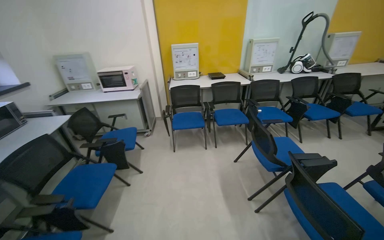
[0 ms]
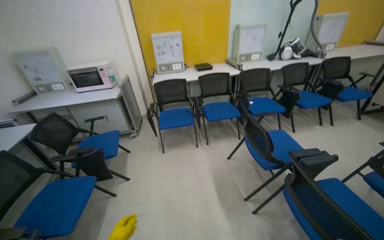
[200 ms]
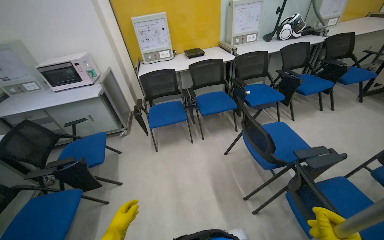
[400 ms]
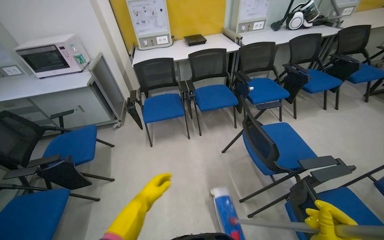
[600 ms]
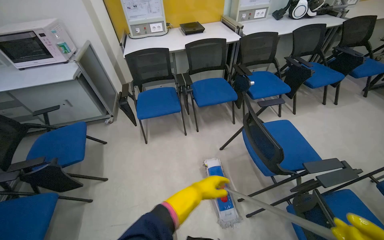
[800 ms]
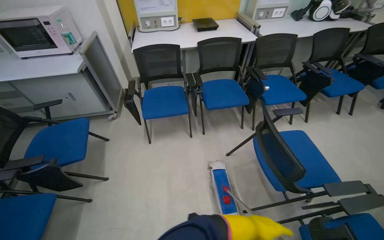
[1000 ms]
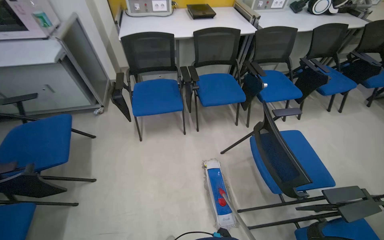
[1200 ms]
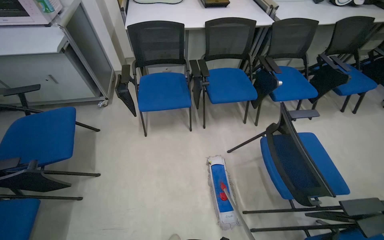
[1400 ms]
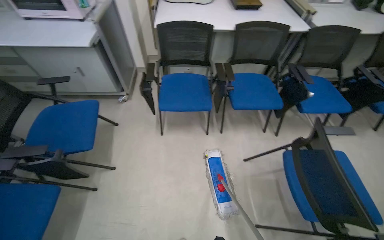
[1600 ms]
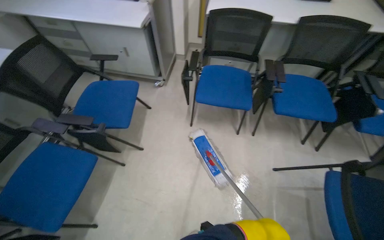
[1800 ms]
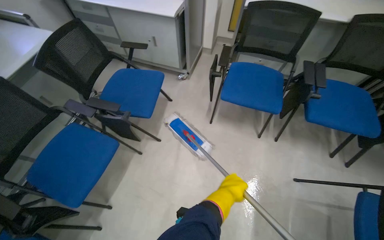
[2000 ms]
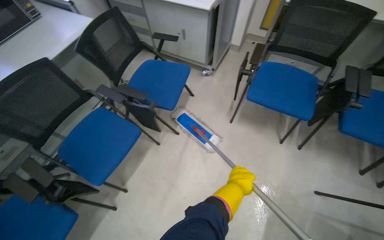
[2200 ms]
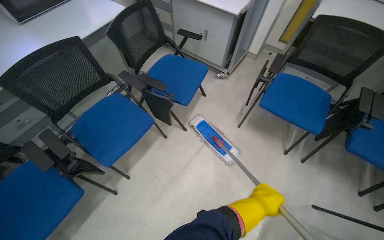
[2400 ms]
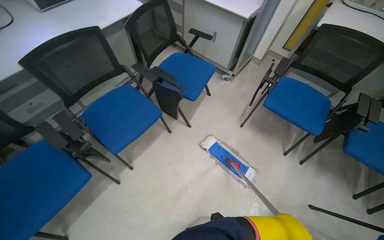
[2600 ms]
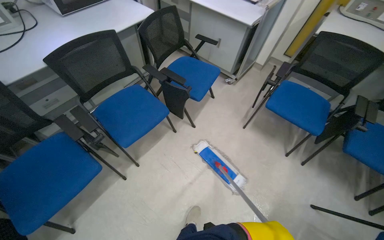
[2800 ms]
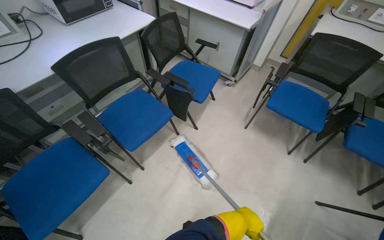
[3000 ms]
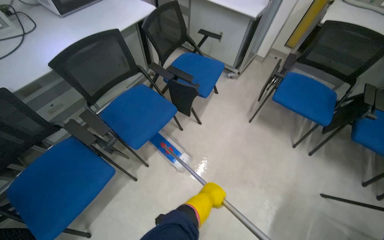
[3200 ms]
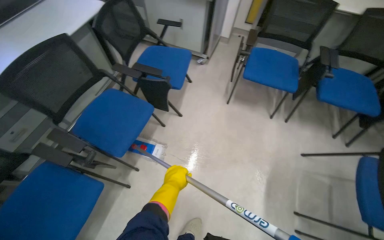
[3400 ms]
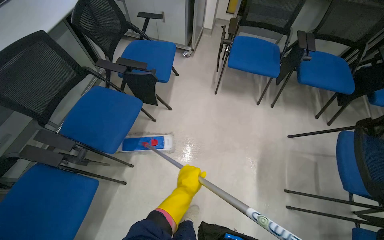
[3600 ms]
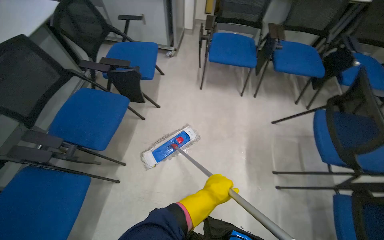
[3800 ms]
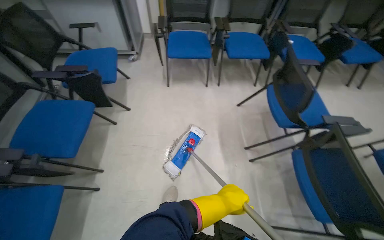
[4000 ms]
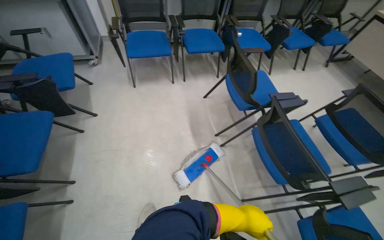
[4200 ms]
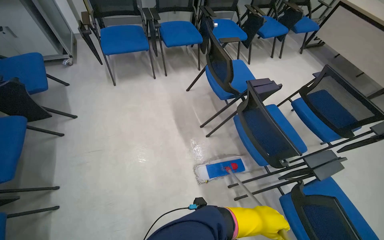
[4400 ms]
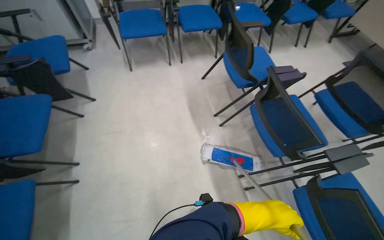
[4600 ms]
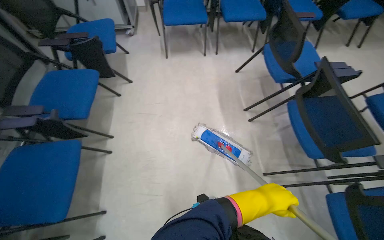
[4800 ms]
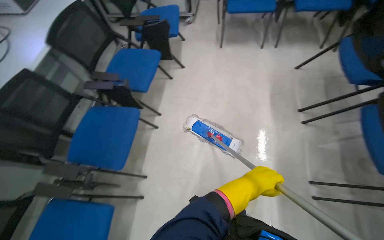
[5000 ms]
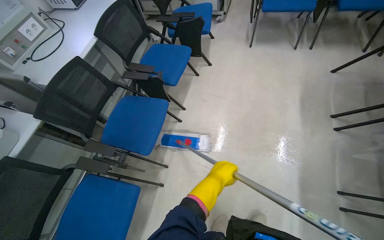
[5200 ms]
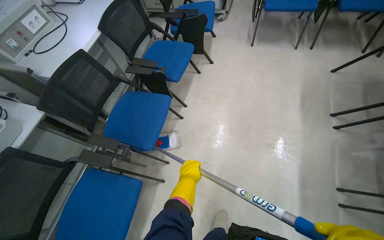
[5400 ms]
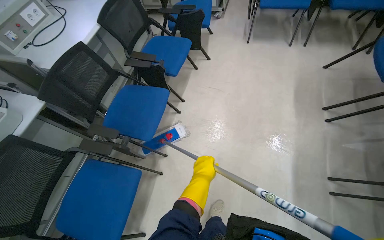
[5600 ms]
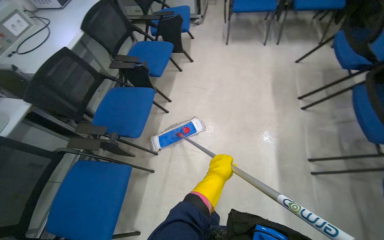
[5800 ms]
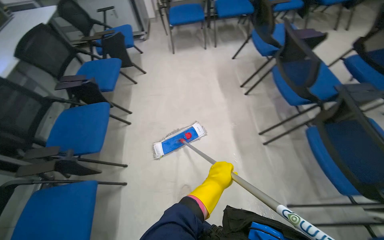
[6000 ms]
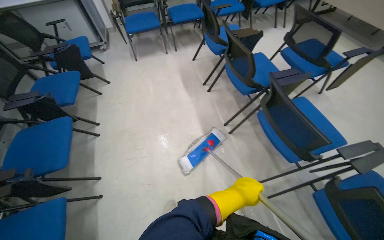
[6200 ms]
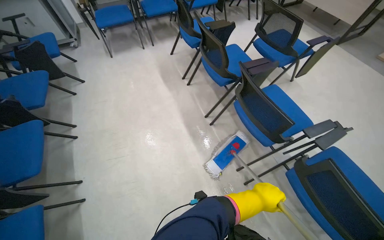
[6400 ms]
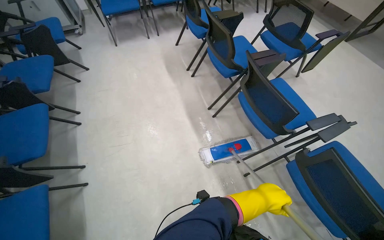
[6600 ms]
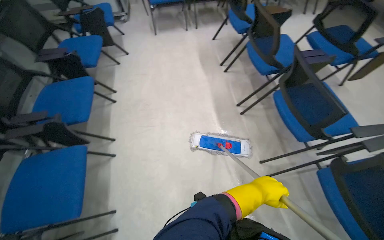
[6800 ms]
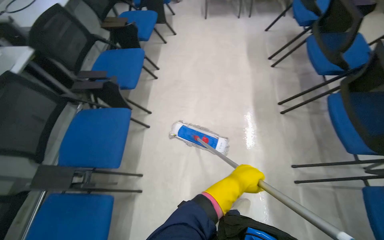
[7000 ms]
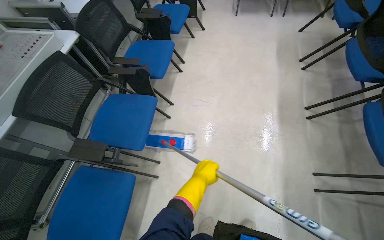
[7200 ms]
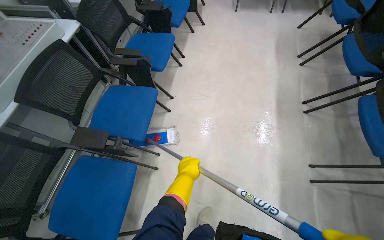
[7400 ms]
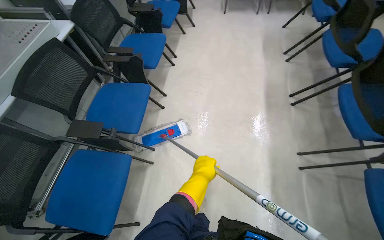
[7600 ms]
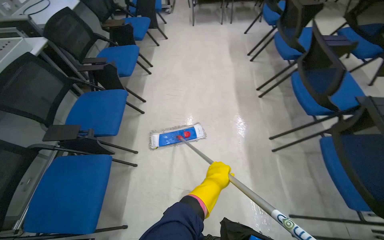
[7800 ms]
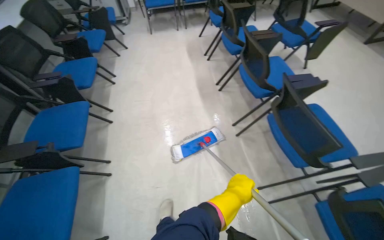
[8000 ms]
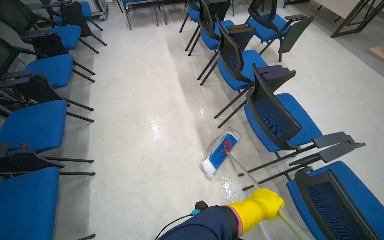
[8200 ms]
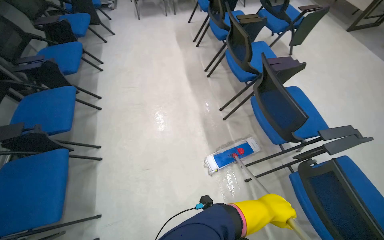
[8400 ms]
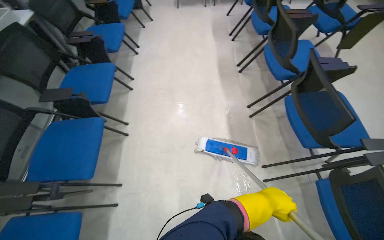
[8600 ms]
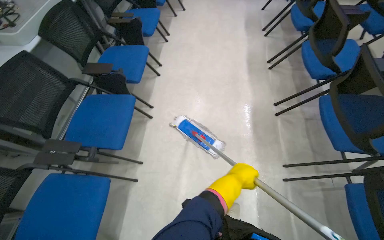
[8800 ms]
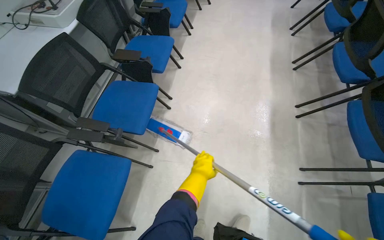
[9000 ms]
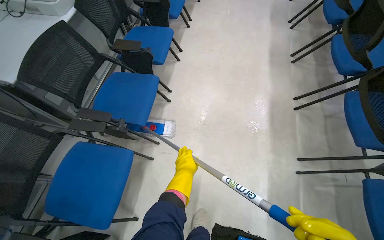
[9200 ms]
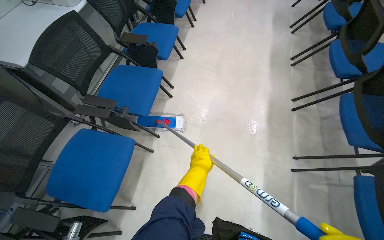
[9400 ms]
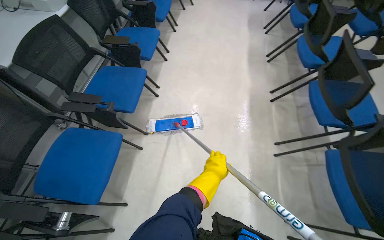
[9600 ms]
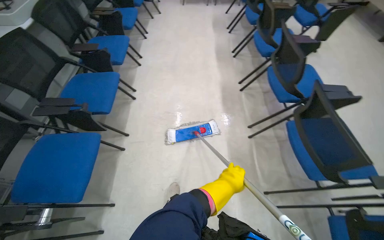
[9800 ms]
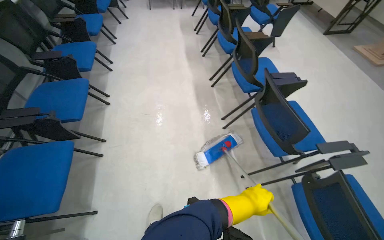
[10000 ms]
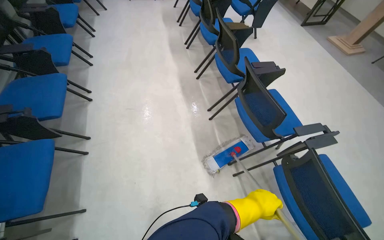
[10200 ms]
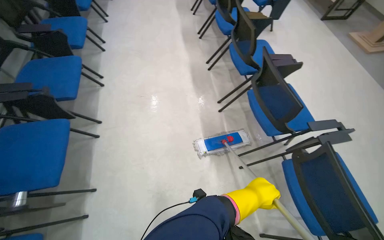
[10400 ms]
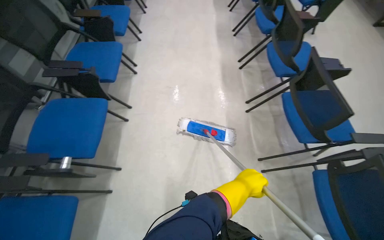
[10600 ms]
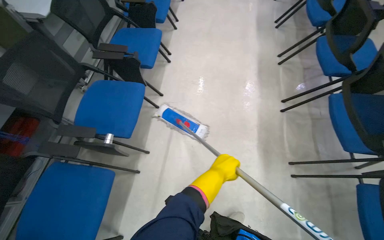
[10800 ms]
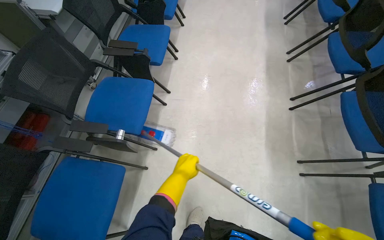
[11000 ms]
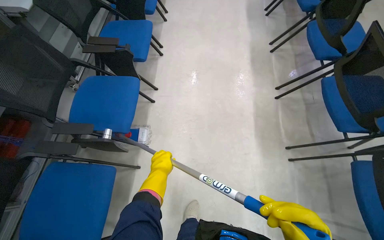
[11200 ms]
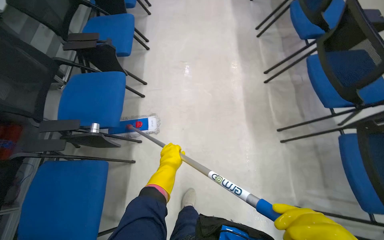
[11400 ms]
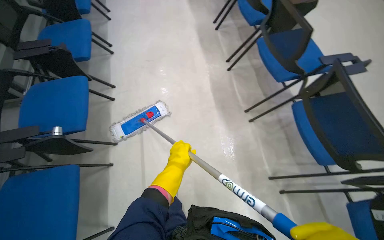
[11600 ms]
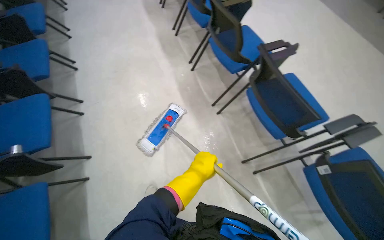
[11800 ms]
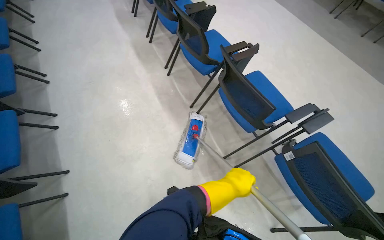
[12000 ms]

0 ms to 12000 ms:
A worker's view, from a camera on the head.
Job: mopping floor.
The whole recording: Mopping room floor. The worker prepares the mop and then mops the floor of the room.
0 ms to 1600 ms: The camera is carried about 1 m. The view tips downward by roughly 25 degrees.
1600 ms to 3000 ms: The camera is carried about 40 cm. The head turns to the left by approximately 40 degrees.
3000 ms to 4400 ms: The head travels about 50 cm. The wearer looks roughly 60 degrees further to the right.
4400 ms to 6000 ms: The wearer moves approximately 60 cm. The view pans to the left by approximately 15 degrees.
6000 ms to 7600 ms: The camera is carried about 60 cm.
7600 ms to 9000 ms: The camera travels some 60 cm.
9000 ms to 10400 ms: The wearer moves roughly 60 cm. The wearer's head swings roughly 25 degrees to the right.
10400 ms to 12000 ms: The wearer moves about 50 cm.

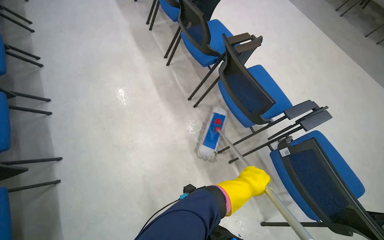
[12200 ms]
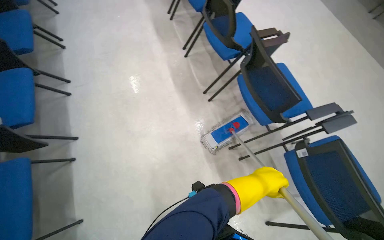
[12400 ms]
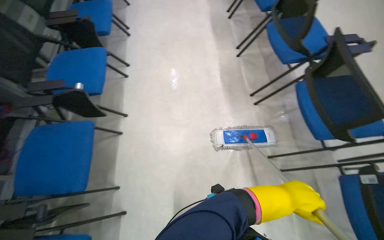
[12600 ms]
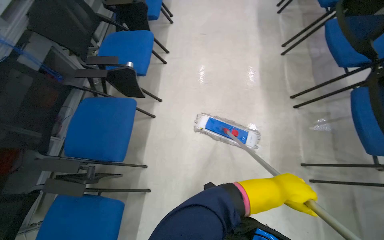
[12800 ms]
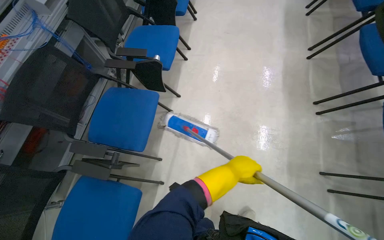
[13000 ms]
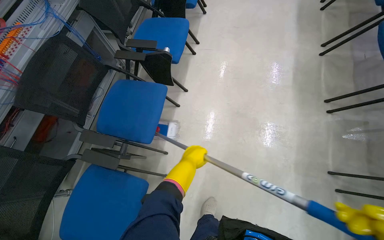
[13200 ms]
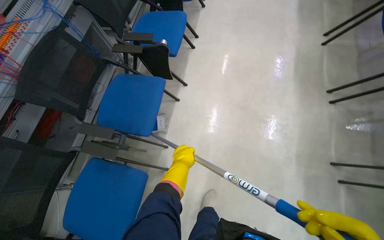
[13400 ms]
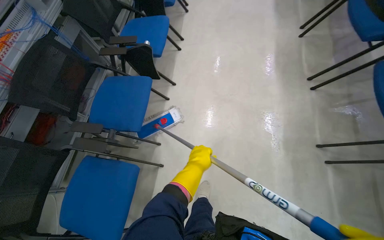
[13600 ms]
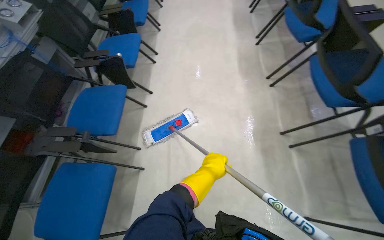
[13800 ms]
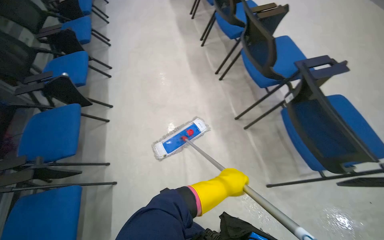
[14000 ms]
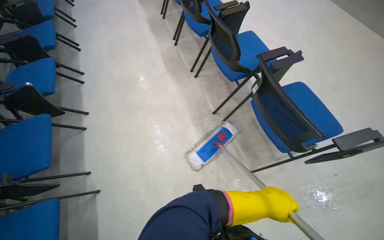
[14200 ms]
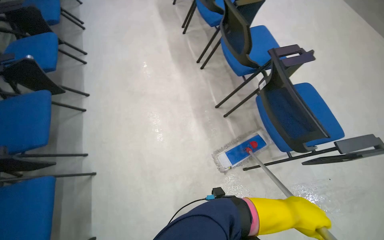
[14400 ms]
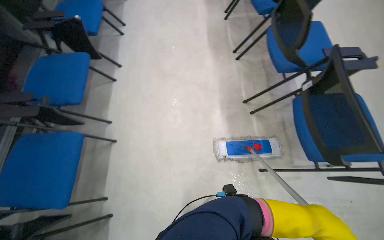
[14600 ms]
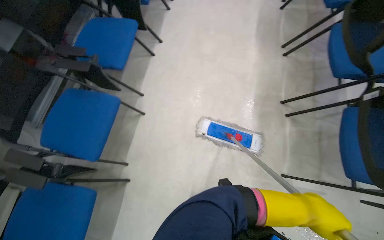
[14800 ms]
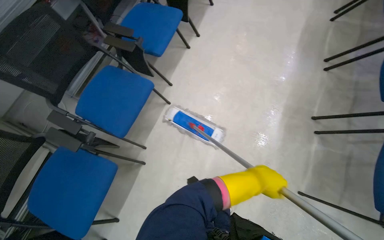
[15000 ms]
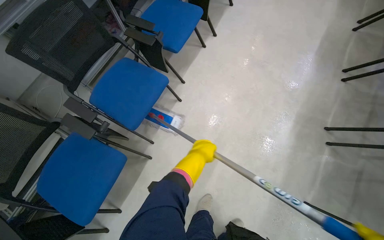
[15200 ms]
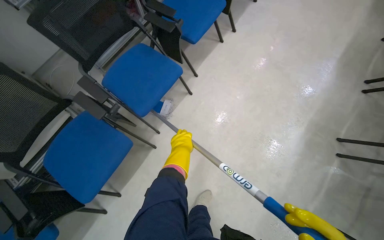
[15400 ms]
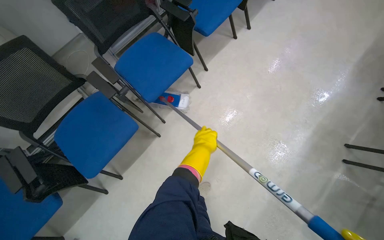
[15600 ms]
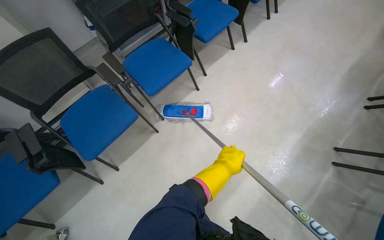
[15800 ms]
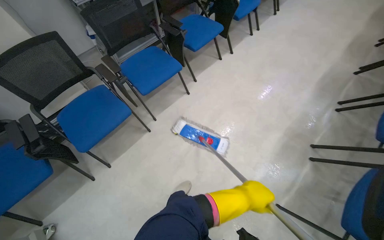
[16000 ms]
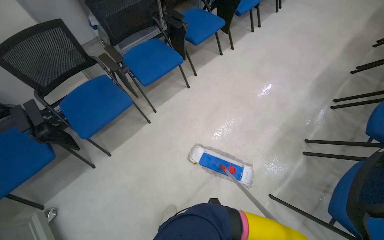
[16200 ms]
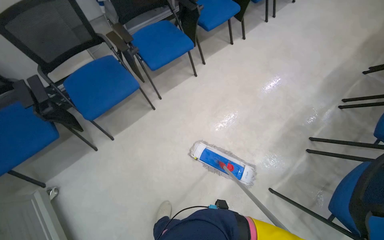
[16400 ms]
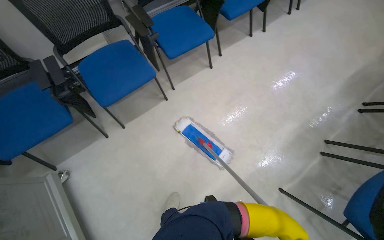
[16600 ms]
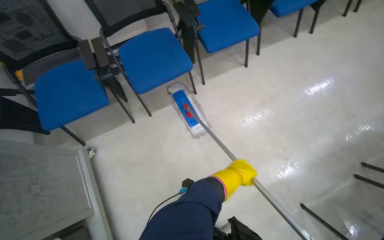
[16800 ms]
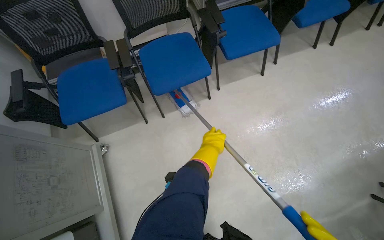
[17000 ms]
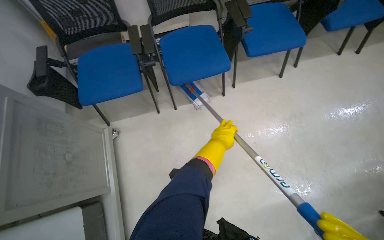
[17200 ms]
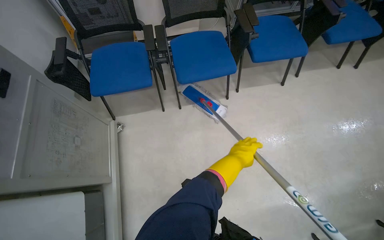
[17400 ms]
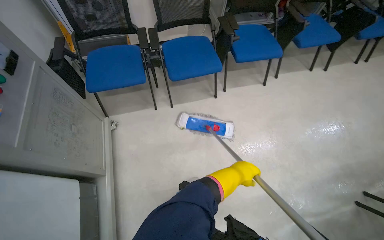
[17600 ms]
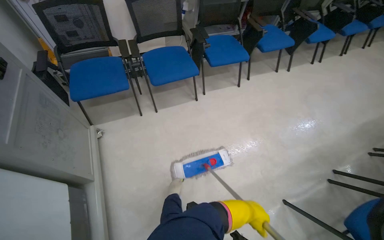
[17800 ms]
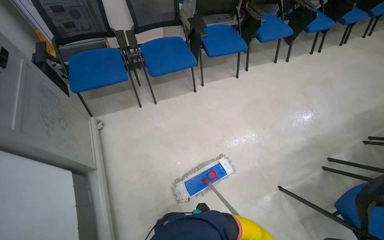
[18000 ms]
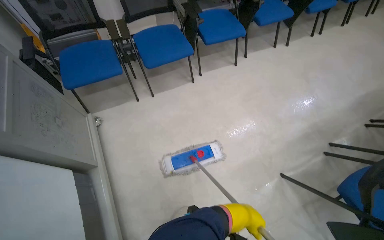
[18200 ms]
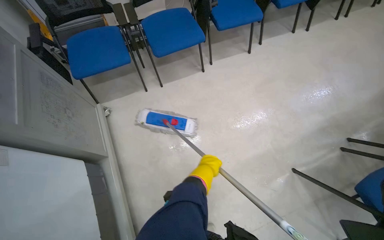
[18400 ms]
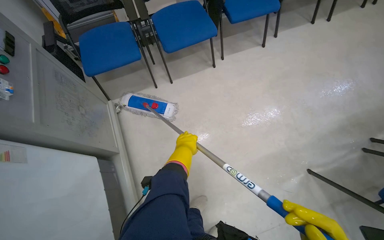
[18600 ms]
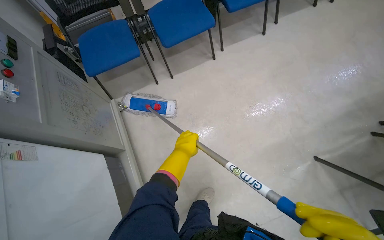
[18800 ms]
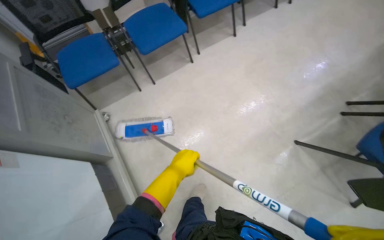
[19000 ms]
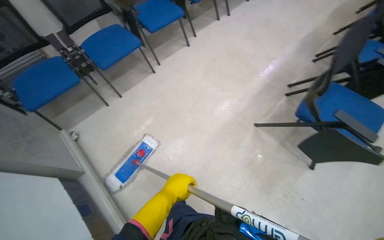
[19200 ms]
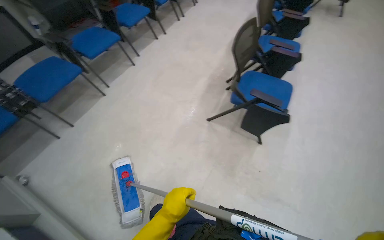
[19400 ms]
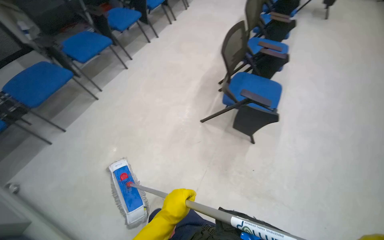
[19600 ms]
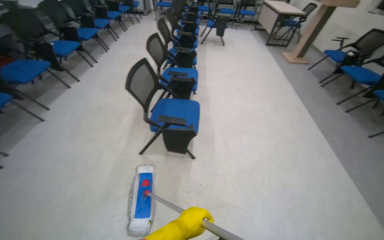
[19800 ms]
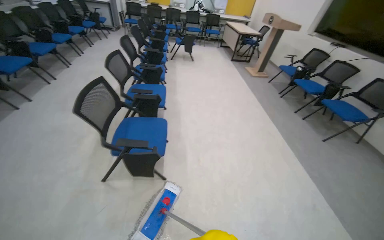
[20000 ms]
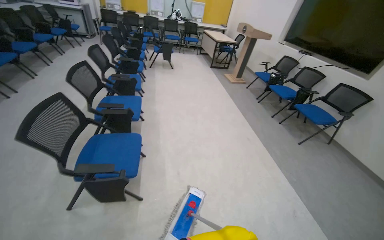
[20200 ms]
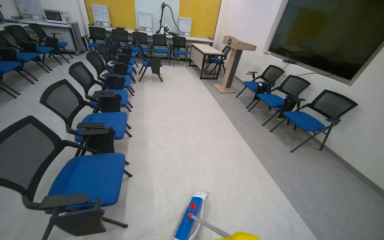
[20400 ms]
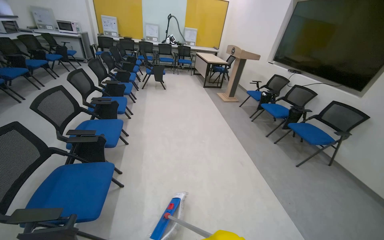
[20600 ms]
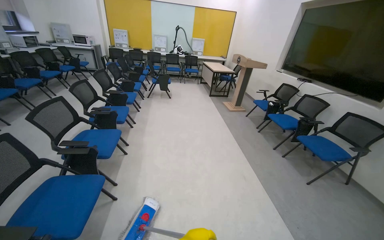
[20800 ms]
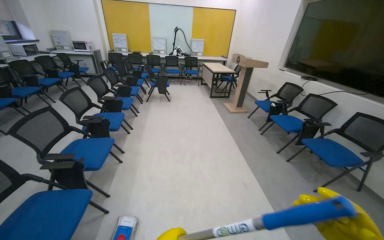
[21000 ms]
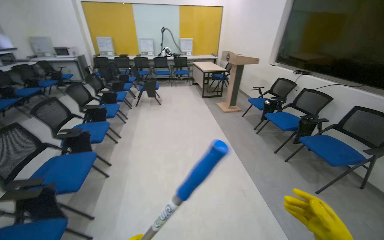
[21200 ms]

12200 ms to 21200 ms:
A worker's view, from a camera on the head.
Job: mopping floor.
The whole recording: Mopping room floor. The worker prepares the mop and then mops the floor of the room.
12200 ms to 13800 ms: The head travels some 50 cm. The wearer's head swings approximately 30 degrees to the left.
13800 ms to 15200 ms: The scene rotates clockwise by some 30 degrees.
15200 ms to 16600 ms: The wearer moves about 50 cm. The scene rotates clockwise by roughly 25 degrees.
16600 ms to 18200 ms: The head travels approximately 40 cm.
19800 ms to 21200 ms: The head travels roughly 1 m. The view tilts some 15 degrees upward.
